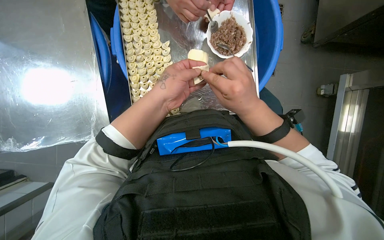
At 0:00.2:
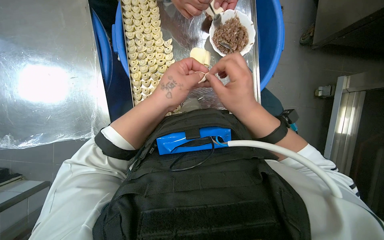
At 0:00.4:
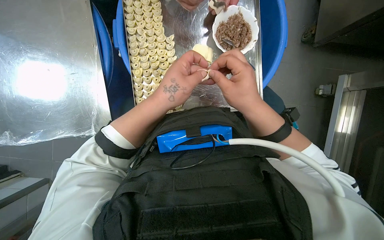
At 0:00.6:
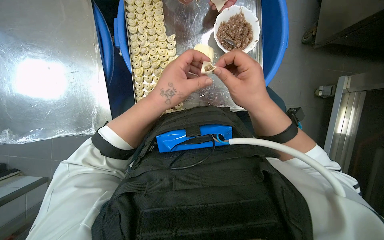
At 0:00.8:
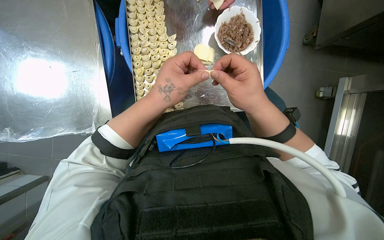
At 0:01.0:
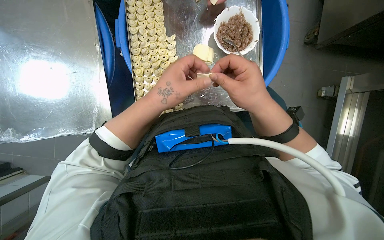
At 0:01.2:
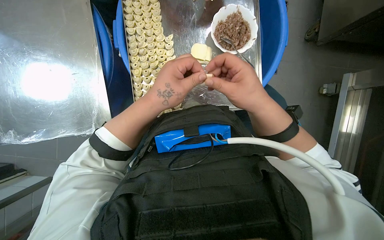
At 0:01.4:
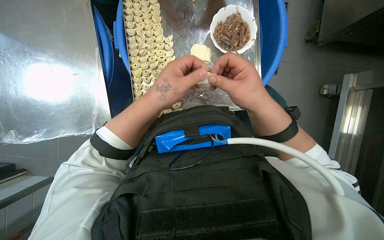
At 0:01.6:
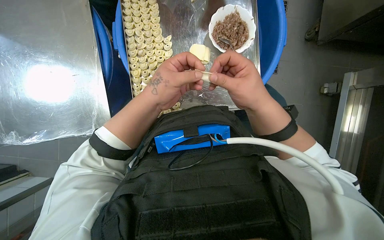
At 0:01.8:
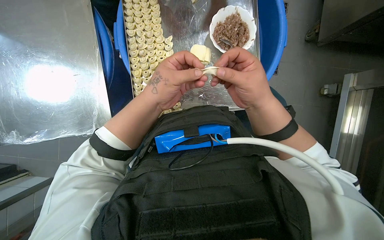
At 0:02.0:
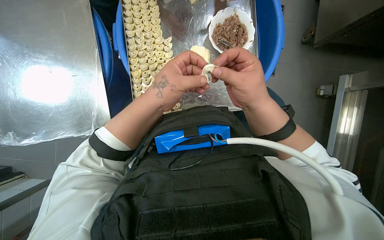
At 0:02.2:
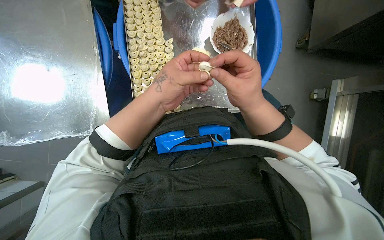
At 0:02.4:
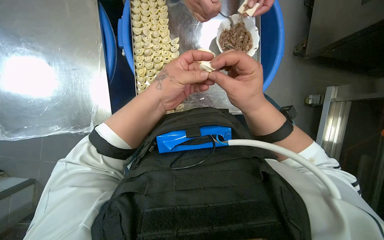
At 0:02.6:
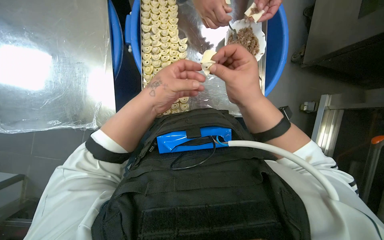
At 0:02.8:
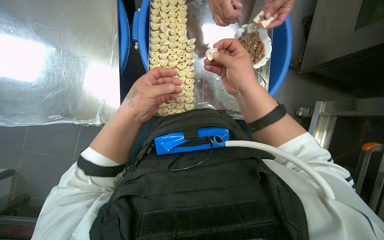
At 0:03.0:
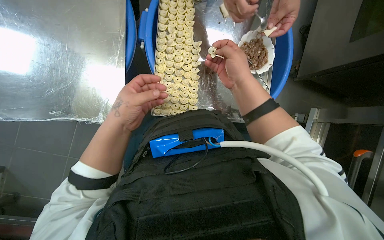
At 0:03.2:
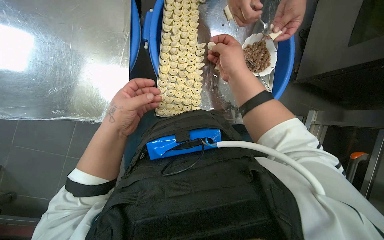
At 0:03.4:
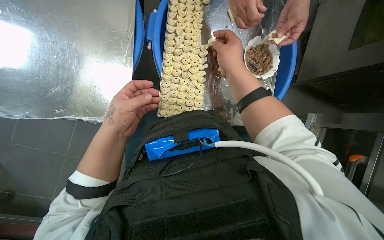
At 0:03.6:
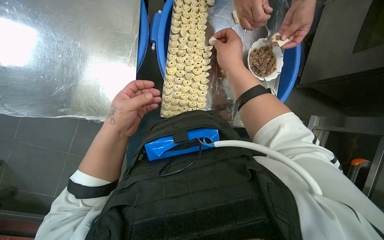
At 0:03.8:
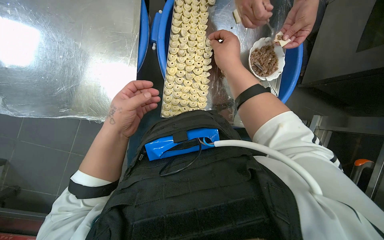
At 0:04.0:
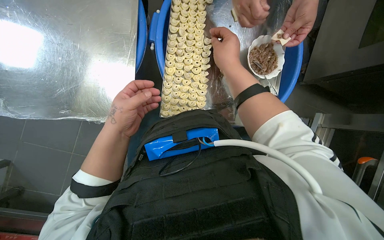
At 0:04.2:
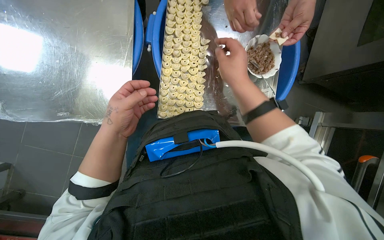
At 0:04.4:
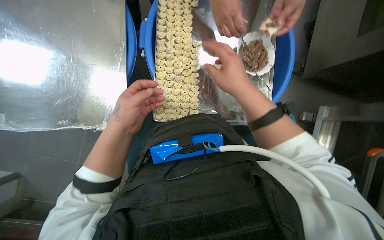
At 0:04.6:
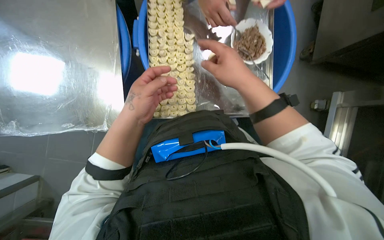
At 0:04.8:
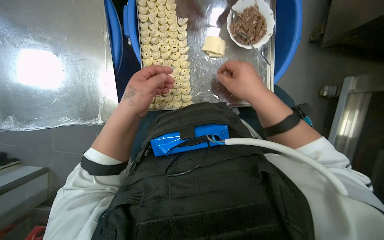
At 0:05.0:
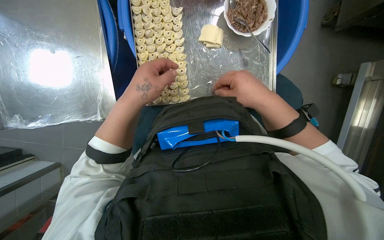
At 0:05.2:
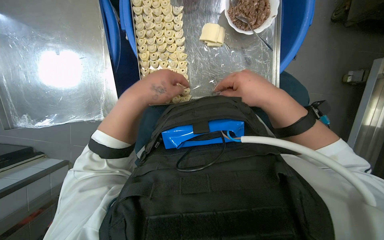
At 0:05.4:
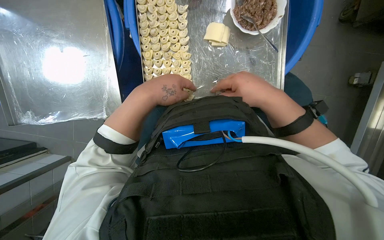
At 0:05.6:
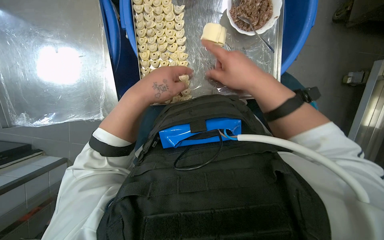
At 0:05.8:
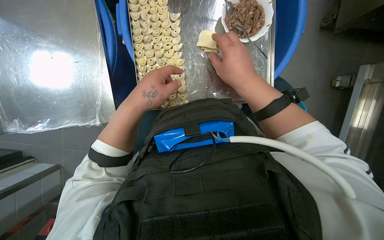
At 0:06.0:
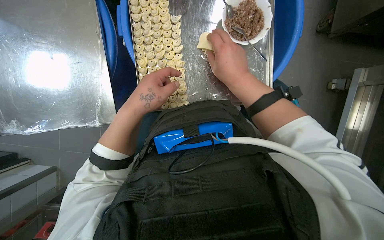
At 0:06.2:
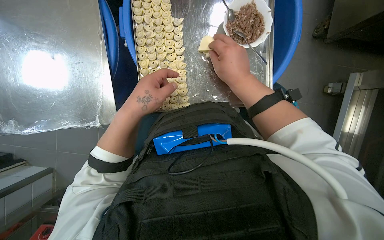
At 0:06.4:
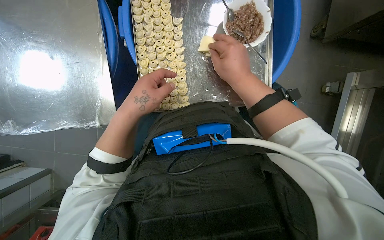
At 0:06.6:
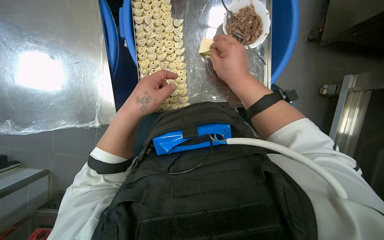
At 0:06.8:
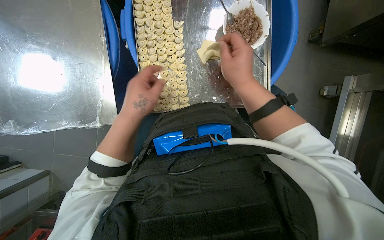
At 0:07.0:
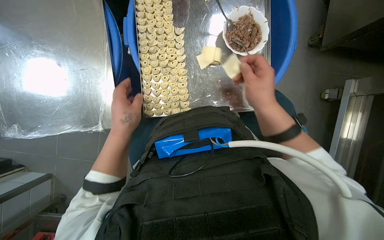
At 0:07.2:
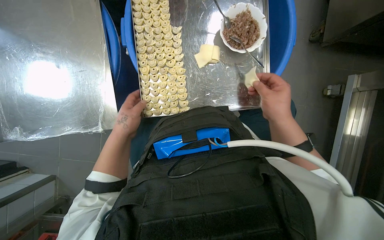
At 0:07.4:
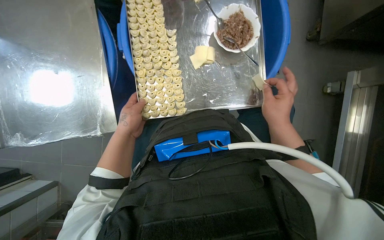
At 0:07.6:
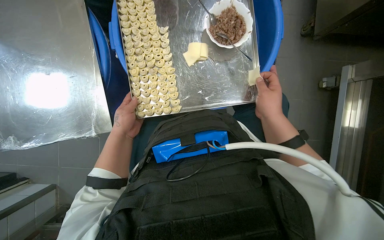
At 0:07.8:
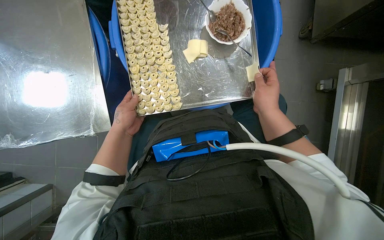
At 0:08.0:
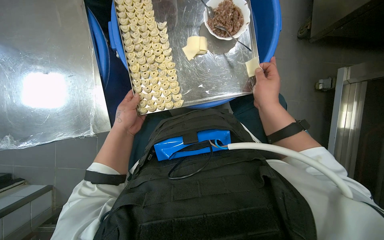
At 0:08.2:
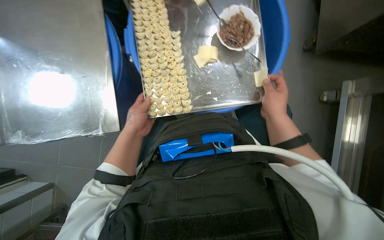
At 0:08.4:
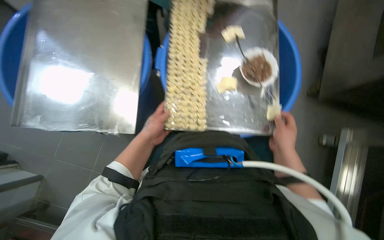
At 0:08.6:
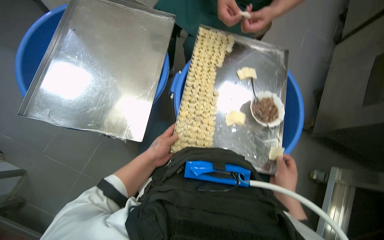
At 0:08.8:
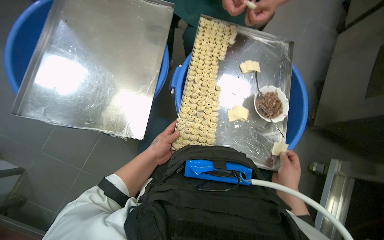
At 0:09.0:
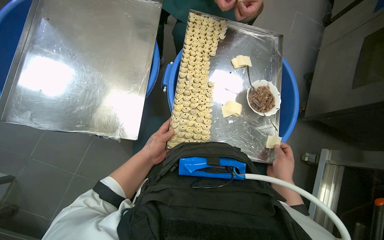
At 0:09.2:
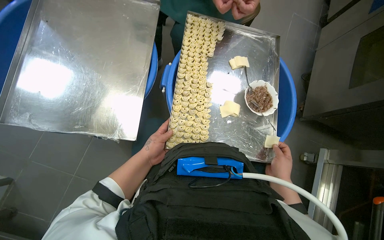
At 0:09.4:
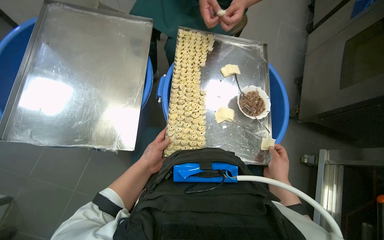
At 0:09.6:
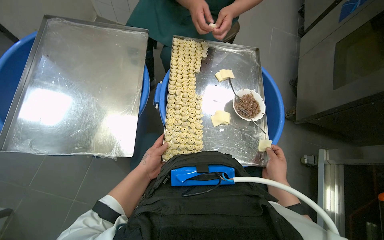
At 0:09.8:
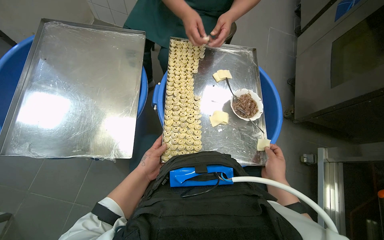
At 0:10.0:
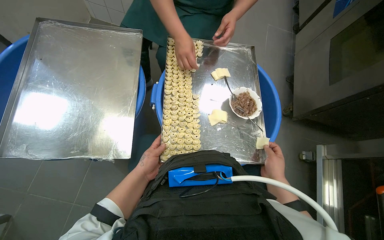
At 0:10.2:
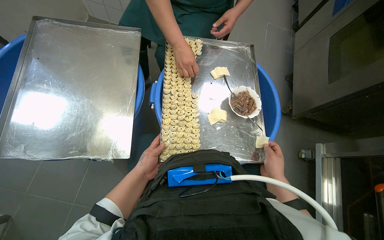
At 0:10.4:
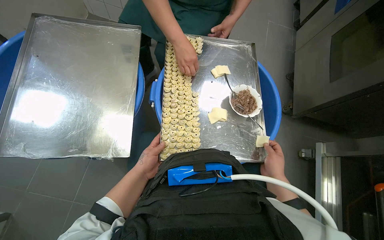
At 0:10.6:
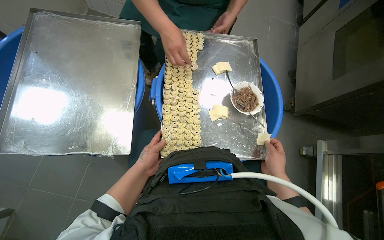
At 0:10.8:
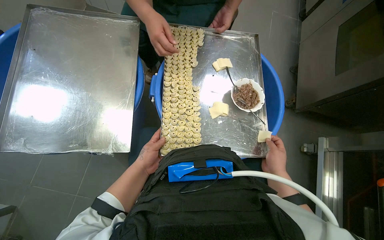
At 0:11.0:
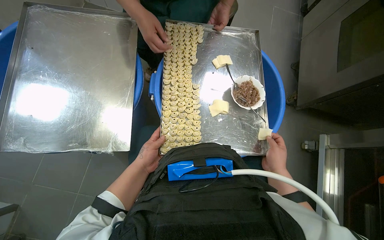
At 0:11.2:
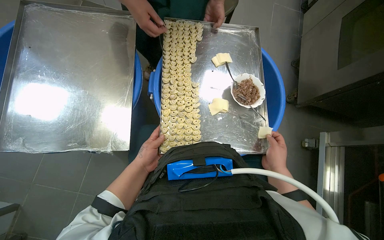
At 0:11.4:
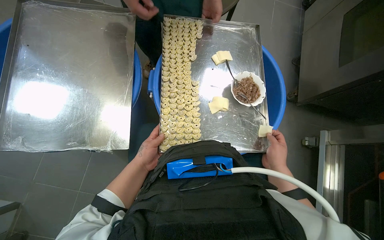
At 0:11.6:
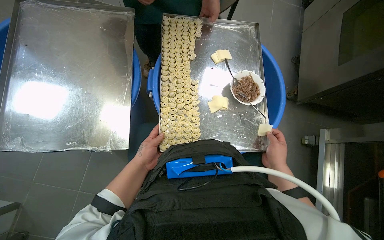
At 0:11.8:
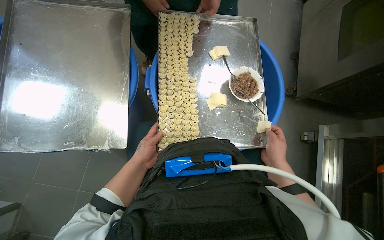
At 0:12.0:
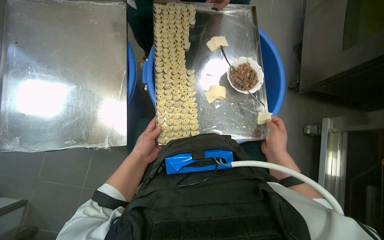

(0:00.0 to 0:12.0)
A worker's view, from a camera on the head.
Job: preparing food.
The whole recording: Filling dough pieces with meat. The worker continues to fill dough pieces with meat and shape them before placing them on a tray.
0:00.0 - 0:01.6: The hands stay close to where they were, moving slightly.
0:01.6 - 0:03.0: The left hand is displaced to the left by some 15 cm. The right hand heads up the picture, covering some 10 cm.
0:03.0 - 0:04.4: The hands stay close to where they were, moving slightly.
0:04.4 - 0:06.0: The left hand heads to the right, covering roughly 10 cm.
0:06.0 - 0:07.6: The right hand heads to the right and down the picture, covering about 15 cm. Meanwhile the left hand travels farther from the camera and to the left by roughly 15 cm.
0:07.6 - 0:09.0: The camera pitches upward, by roughly 20 degrees.
0:09.0 - 0:12.0: The hands stay close to where they were, moving slightly.

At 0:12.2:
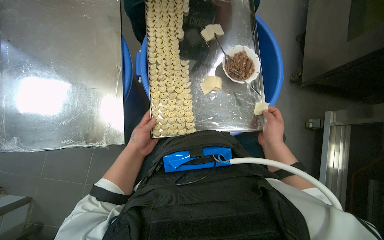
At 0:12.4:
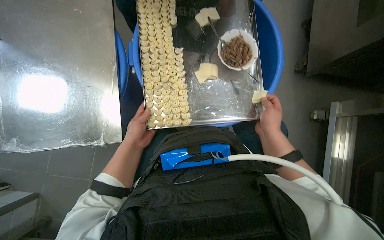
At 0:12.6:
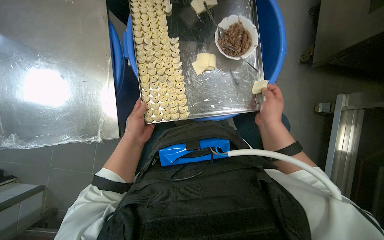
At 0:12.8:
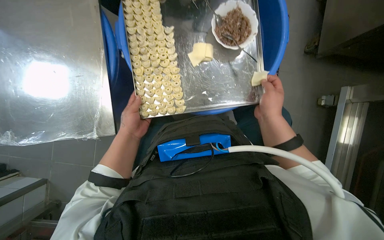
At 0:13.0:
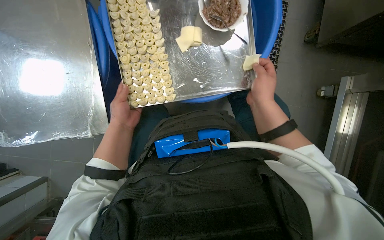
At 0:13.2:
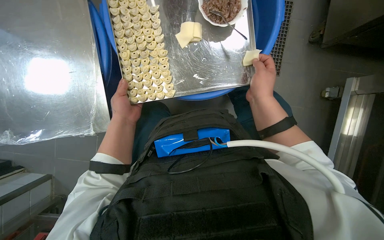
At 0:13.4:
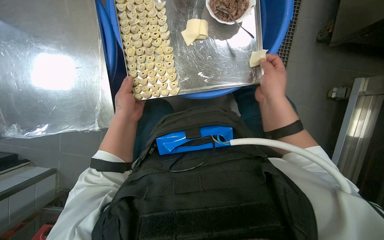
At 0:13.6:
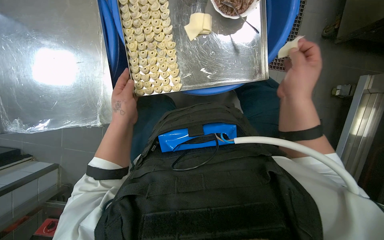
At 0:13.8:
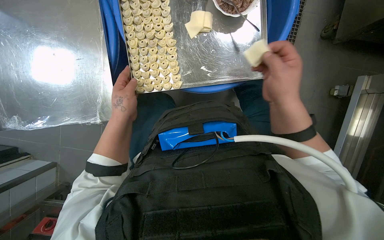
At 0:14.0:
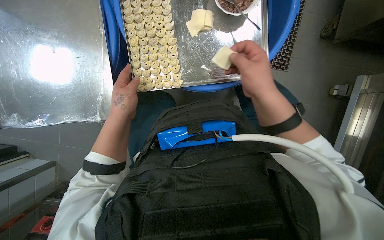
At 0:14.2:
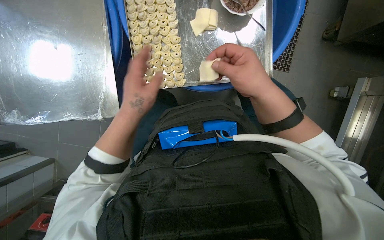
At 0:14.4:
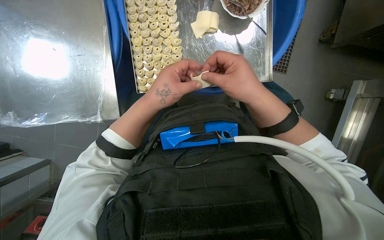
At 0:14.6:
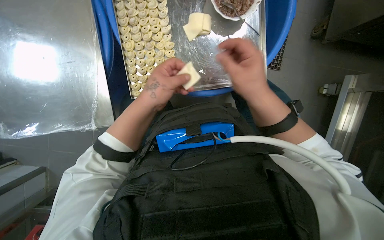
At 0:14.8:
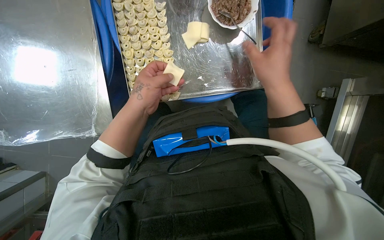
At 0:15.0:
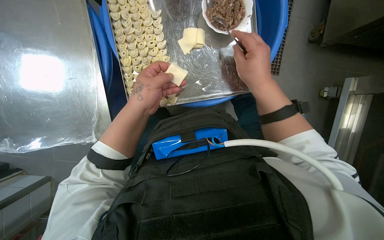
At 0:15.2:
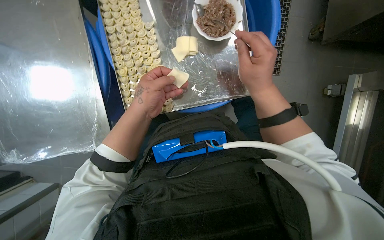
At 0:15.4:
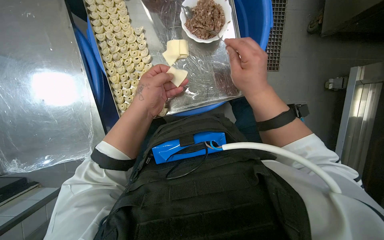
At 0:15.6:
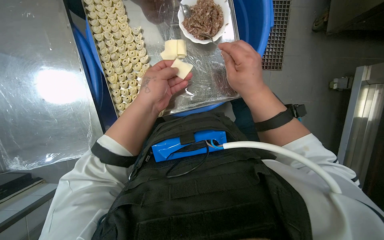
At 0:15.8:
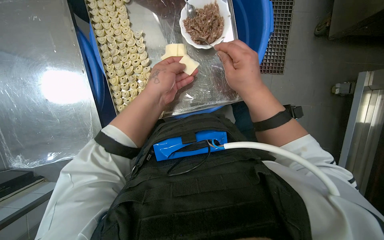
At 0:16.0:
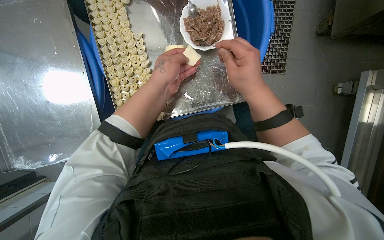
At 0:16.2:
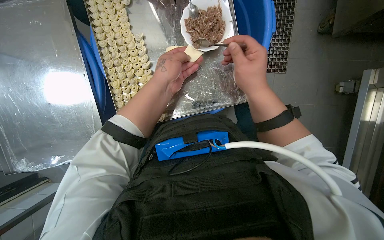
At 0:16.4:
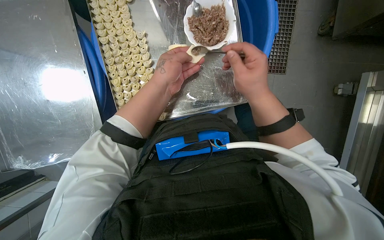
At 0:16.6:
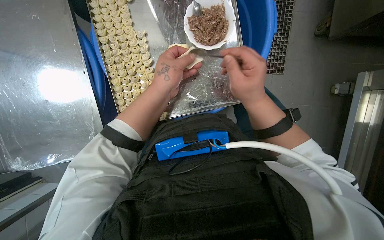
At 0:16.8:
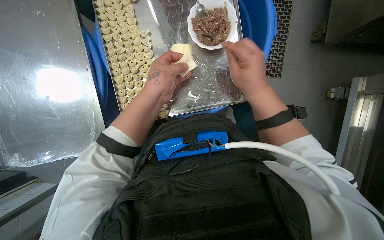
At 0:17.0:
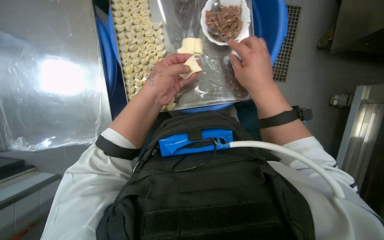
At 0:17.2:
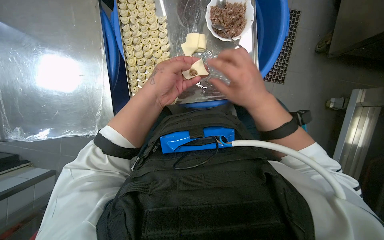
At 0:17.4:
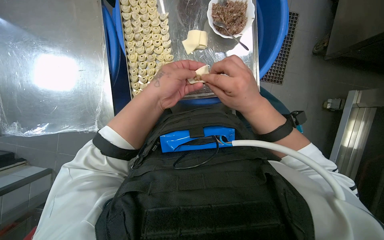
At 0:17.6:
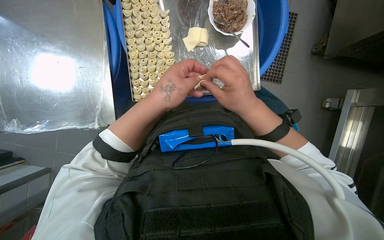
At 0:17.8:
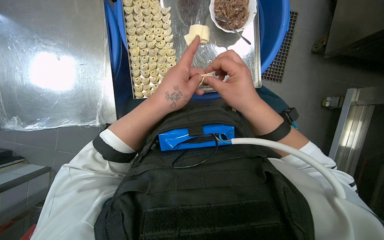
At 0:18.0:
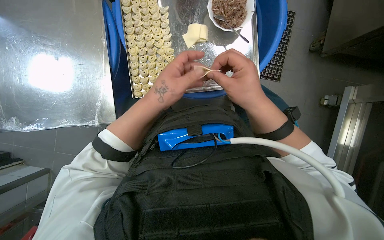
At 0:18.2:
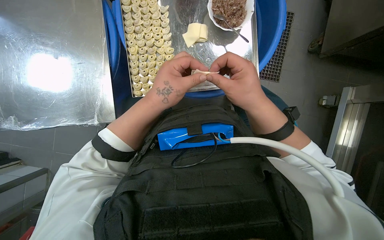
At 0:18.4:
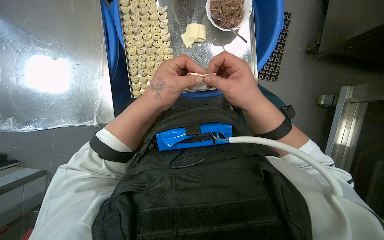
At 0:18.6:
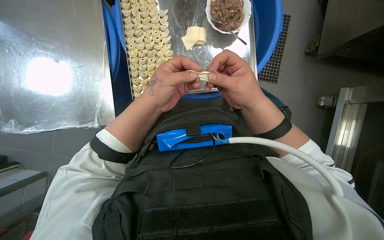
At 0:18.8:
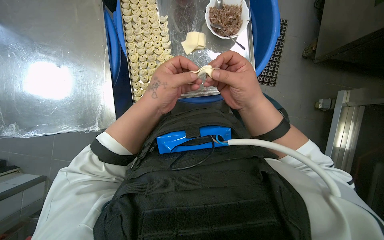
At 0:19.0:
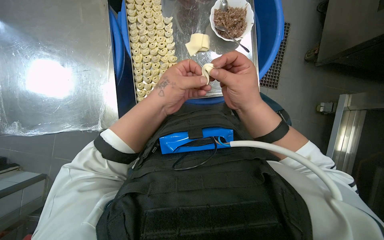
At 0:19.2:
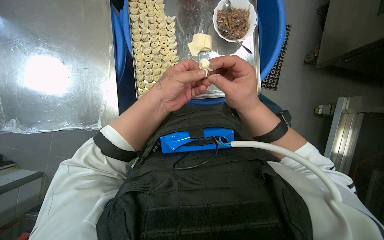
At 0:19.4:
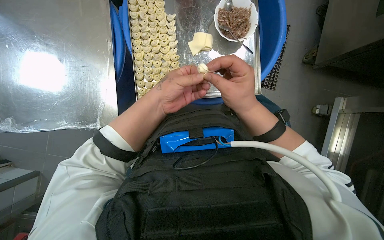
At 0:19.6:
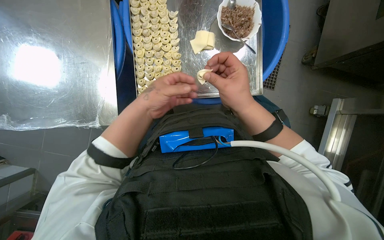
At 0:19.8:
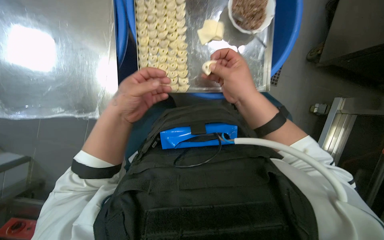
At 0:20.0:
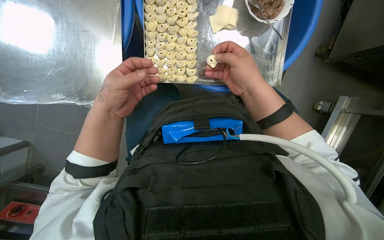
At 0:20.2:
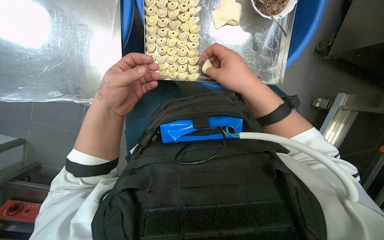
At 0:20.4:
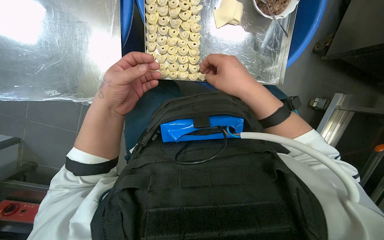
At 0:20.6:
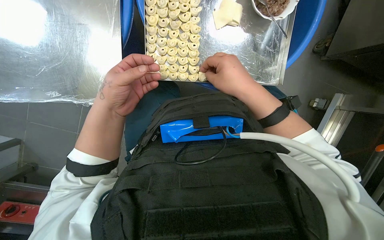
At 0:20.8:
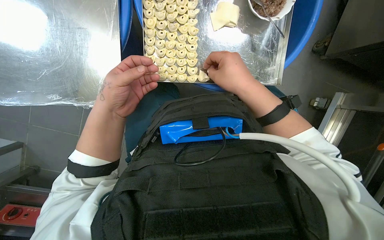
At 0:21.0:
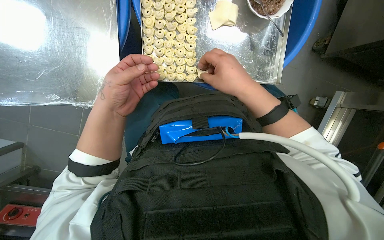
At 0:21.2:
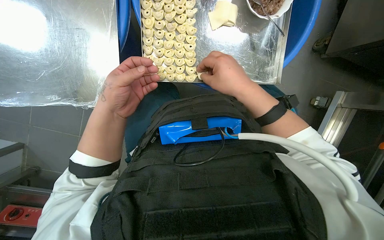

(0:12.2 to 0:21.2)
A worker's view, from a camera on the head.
Job: preparing food.
The whole recording: Filling dough pieces with meat. The worker continues to fill dough pieces with meat and shape them before placing them on a tray.
0:12.2 - 0:13.8: The hands work in one place, with small movements.
0:15.2 - 0:16.6: The hands are busy where they are.
0:18.2 - 0:19.8: The left hand travels to the left by some 10 cm.
0:19.8 - 0:21.2: The hands make small movements and keep their place.
